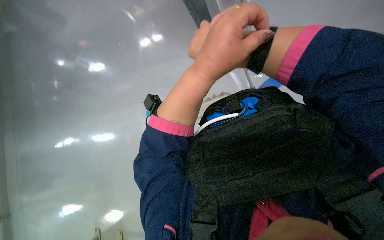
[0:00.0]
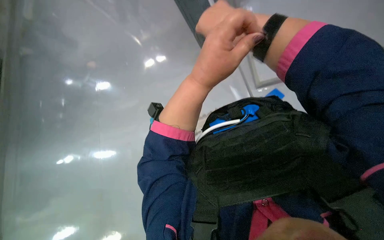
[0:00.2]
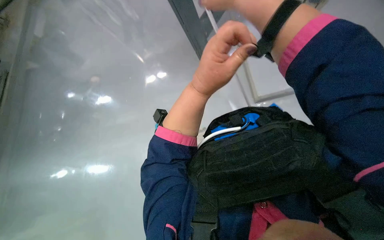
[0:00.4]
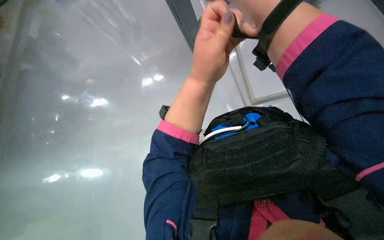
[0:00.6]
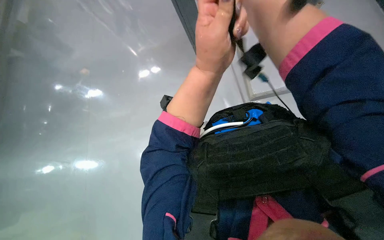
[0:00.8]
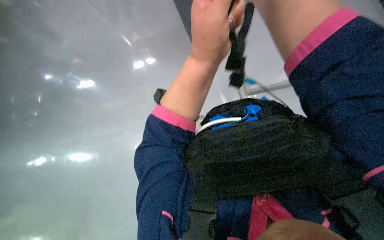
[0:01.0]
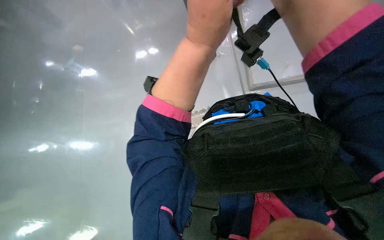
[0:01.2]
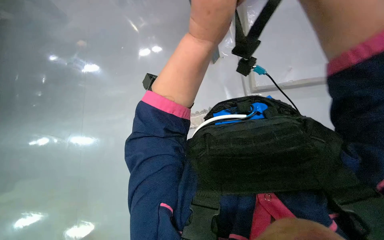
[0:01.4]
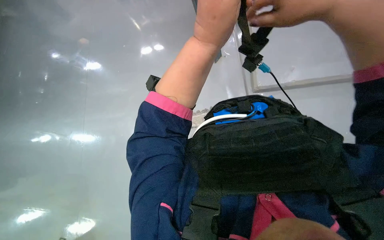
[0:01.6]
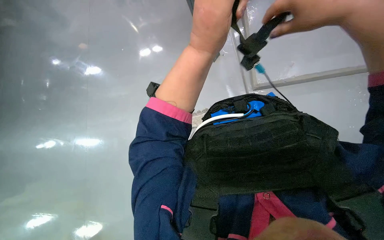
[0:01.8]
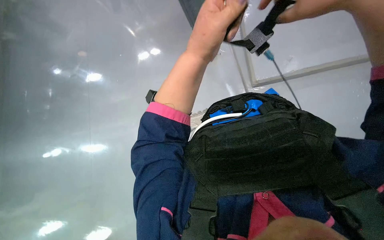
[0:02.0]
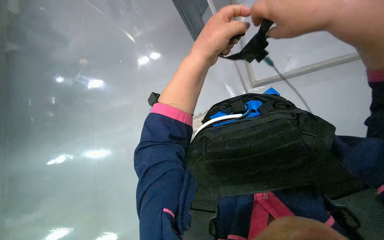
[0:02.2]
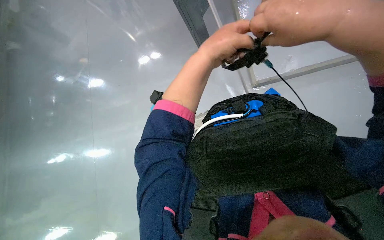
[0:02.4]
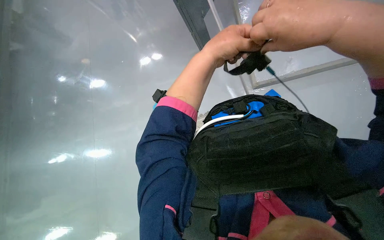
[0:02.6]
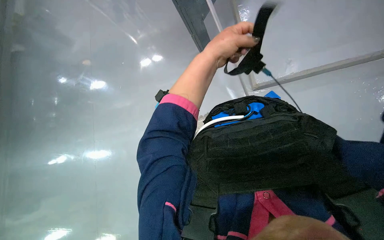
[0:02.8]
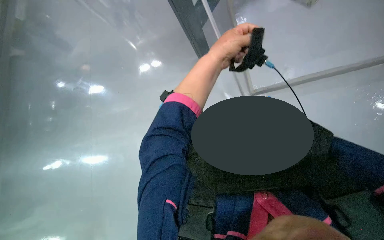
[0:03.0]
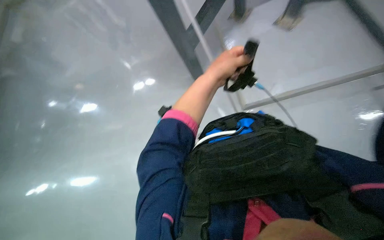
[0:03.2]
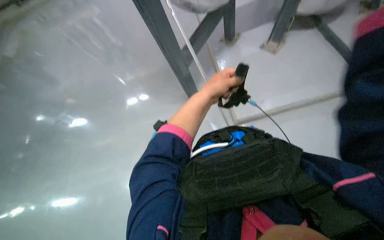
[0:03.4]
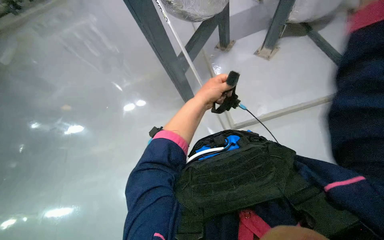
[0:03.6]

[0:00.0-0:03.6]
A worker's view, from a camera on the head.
Job: wiping surfaces.
The whole recording: Cleaning floor and pipes. The worker cleans the floor and pipes using a cloth and a brush, then prepares the mop for use.
0:01.8 to 0:03.6: The wearer looks about 20 degrees further upward.

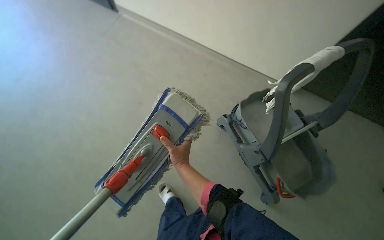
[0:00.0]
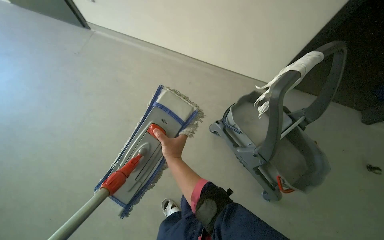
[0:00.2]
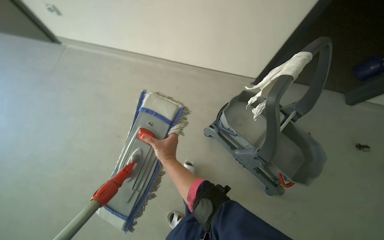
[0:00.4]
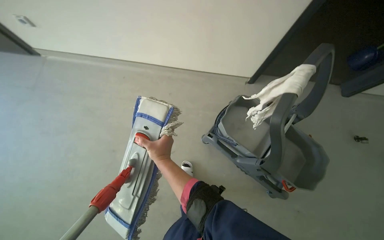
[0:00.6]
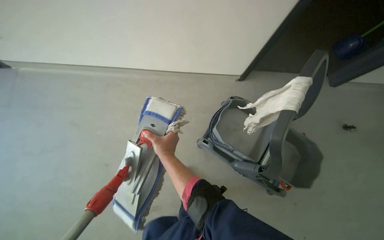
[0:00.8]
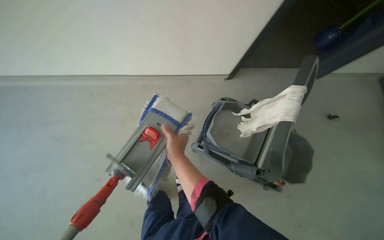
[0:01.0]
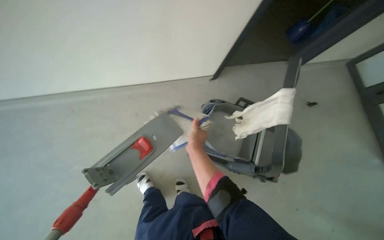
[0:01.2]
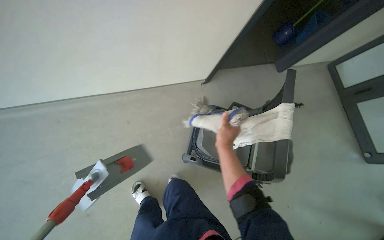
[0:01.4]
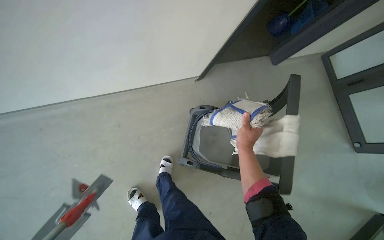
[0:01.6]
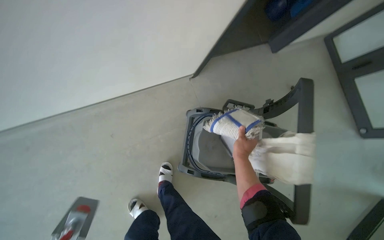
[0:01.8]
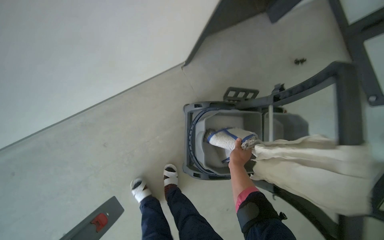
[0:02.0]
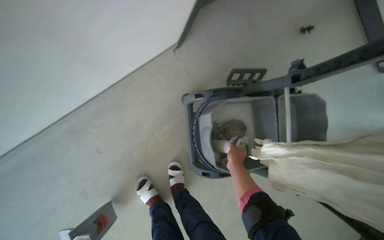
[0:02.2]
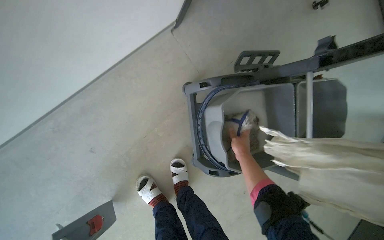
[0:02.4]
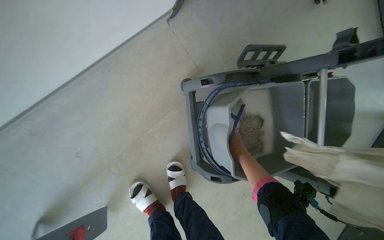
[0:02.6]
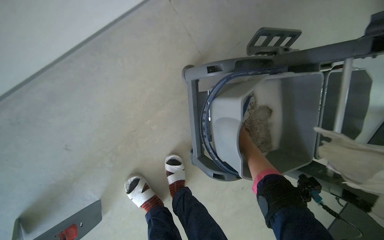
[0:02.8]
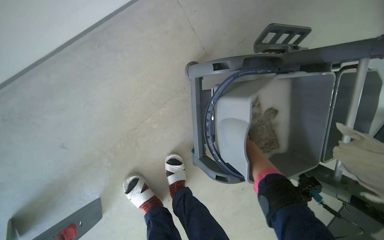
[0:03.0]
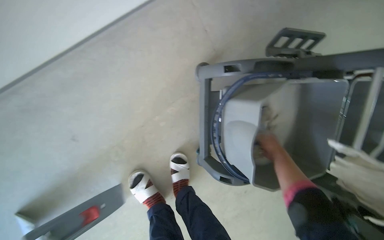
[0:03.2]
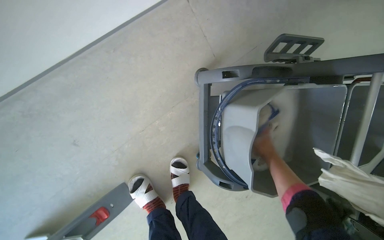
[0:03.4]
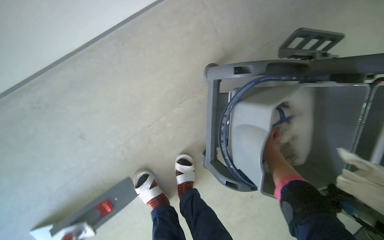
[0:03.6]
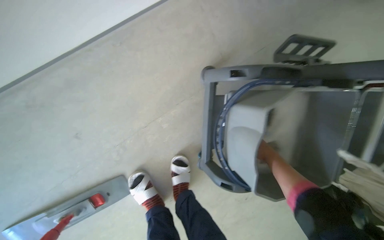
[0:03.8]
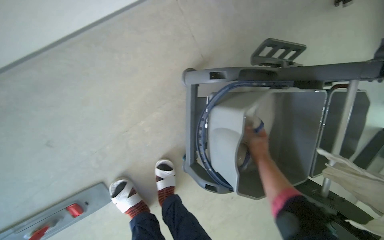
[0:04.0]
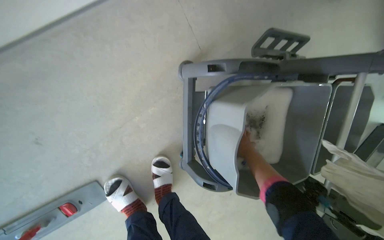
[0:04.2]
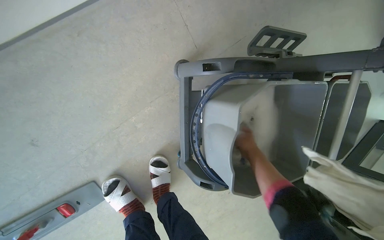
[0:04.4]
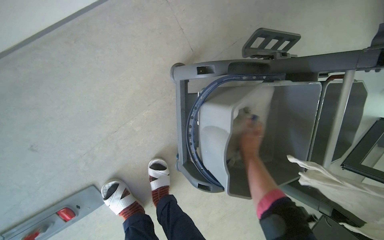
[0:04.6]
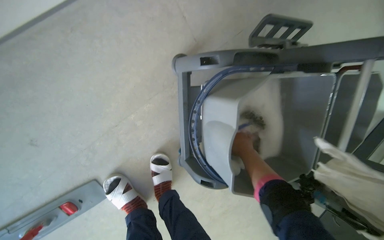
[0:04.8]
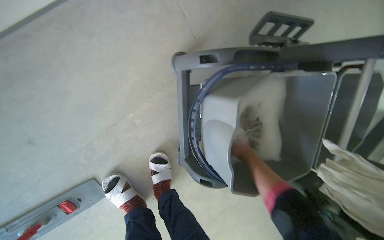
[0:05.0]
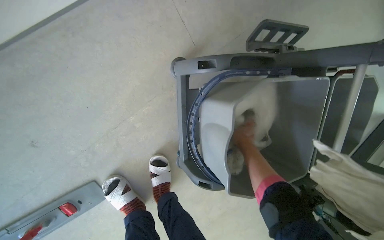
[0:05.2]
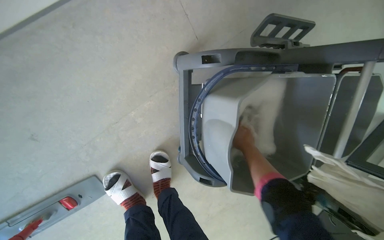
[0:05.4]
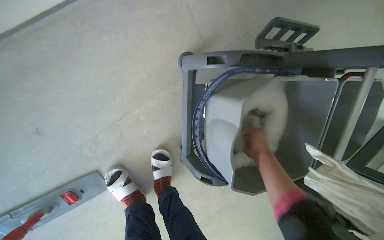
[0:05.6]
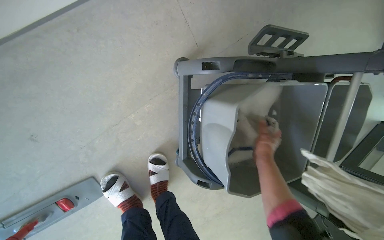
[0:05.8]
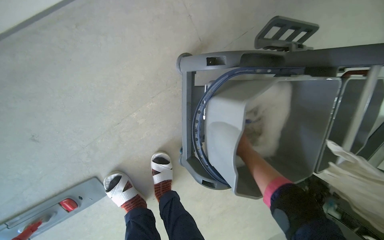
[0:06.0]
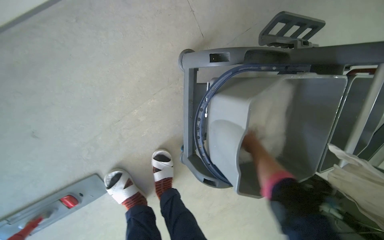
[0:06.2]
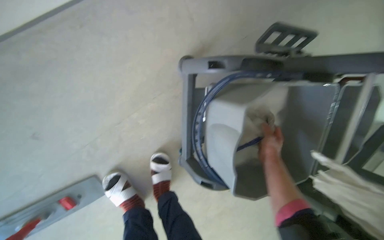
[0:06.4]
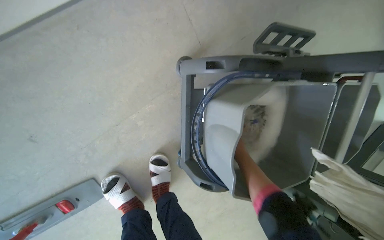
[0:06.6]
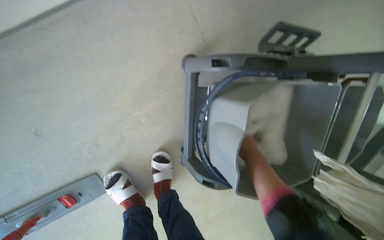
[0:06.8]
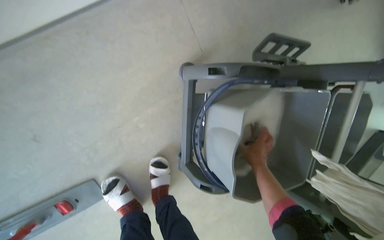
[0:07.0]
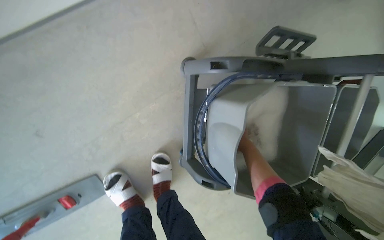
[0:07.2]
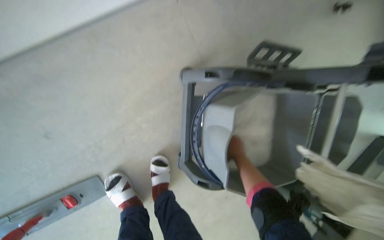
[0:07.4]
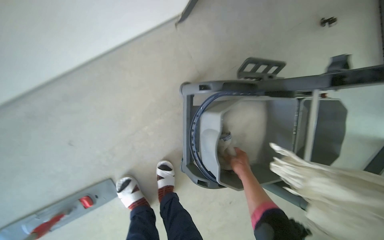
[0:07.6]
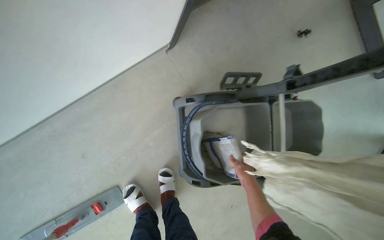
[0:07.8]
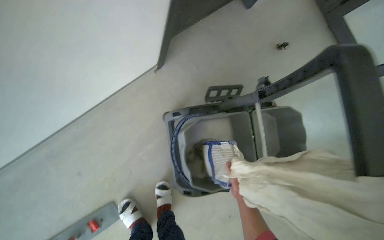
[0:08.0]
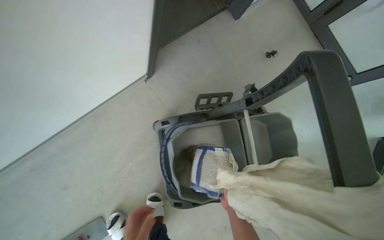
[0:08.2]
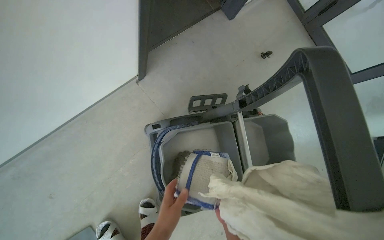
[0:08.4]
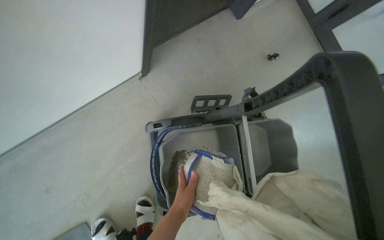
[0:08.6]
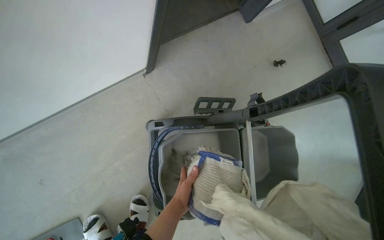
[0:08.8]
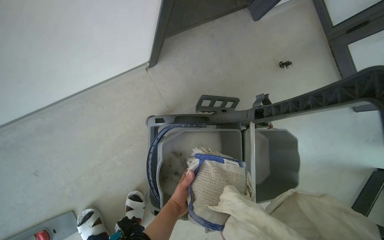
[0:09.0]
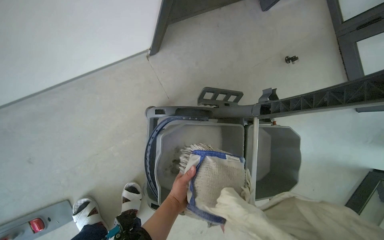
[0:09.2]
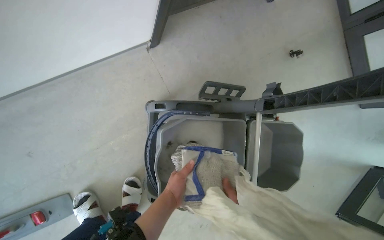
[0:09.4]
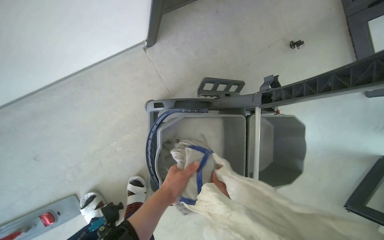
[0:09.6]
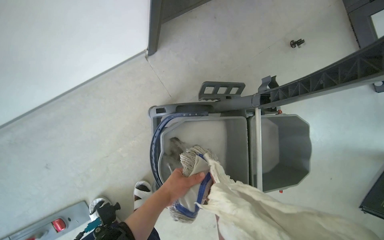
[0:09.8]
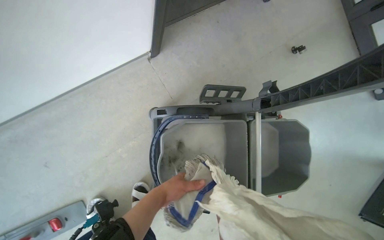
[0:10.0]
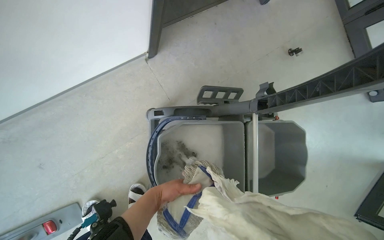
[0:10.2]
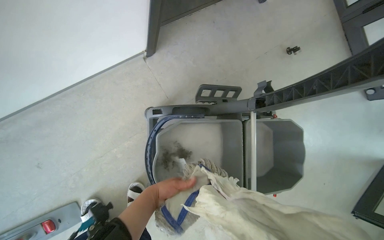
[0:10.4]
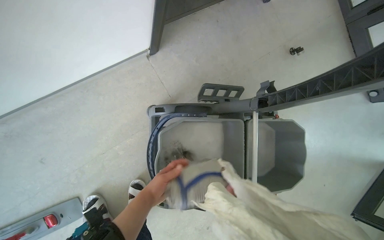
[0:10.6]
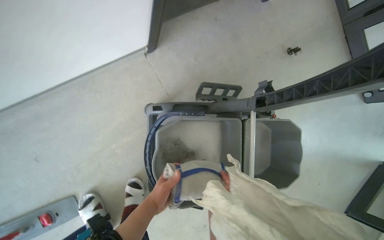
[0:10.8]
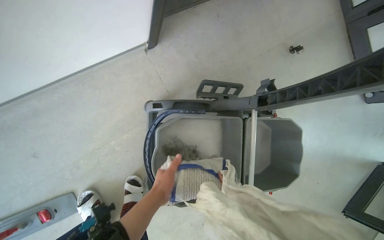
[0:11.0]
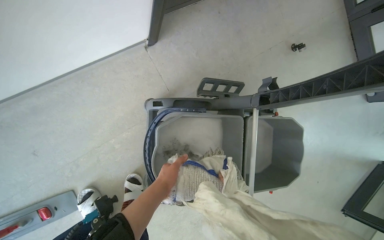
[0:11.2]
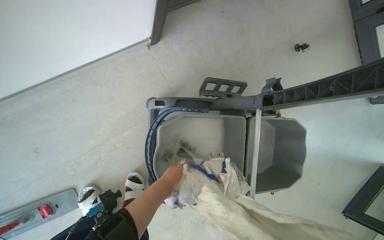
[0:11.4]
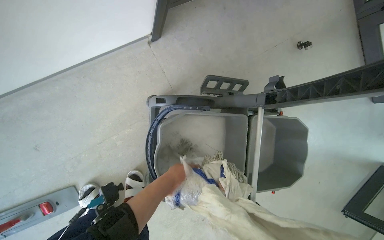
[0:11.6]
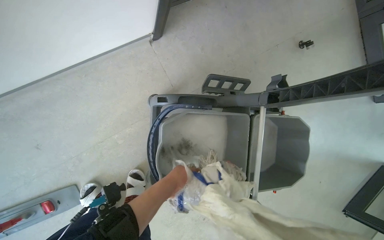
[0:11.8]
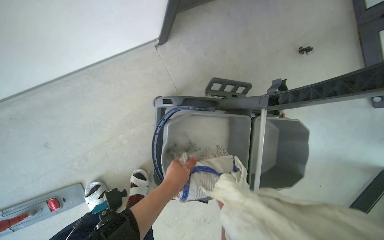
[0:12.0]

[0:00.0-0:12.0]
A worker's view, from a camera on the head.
Job: preparing cleaning supplies.
The whole recording: Changing mop head. The worker removes the dirty mop head and attaches a clean one to the mop handle.
0:00.0 to 0:01.6: The wearer's head swings approximately 30 degrees to the right. The right hand heads to the right and up the picture, covering approximately 25 cm.
0:01.6 to 0:03.0: The wearer moves approximately 60 cm. The view tips downward by about 25 degrees.
0:03.0 to 0:04.4: The right hand goes nearer and farther, some 15 cm each way, reversing 2 times.

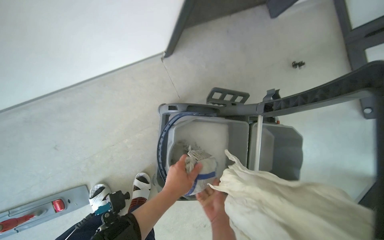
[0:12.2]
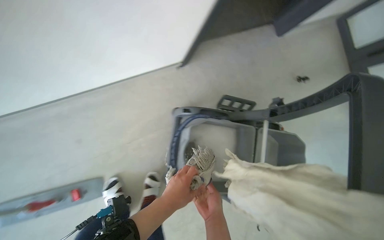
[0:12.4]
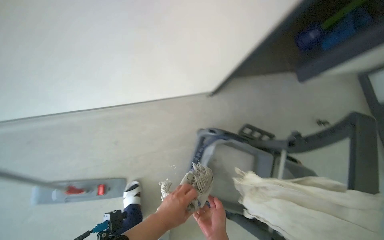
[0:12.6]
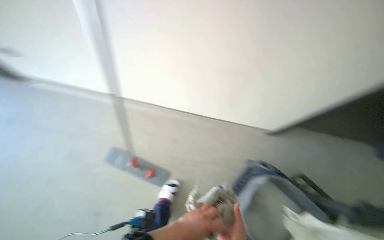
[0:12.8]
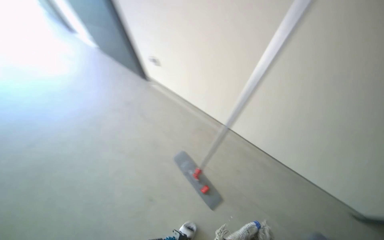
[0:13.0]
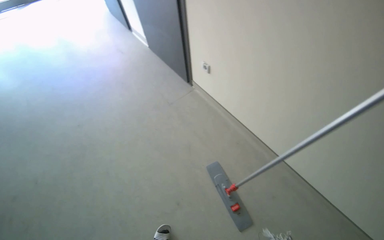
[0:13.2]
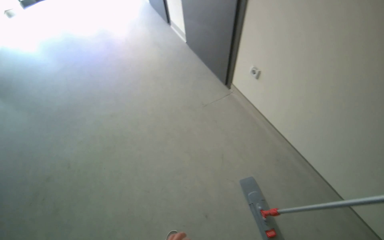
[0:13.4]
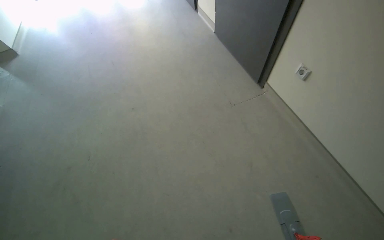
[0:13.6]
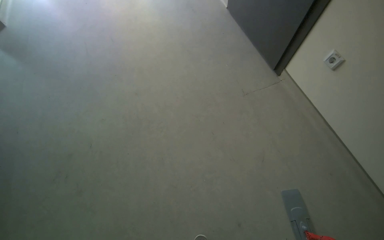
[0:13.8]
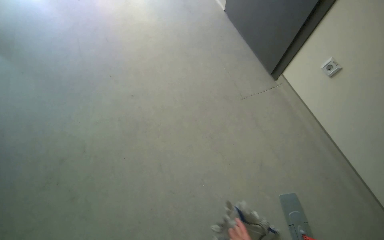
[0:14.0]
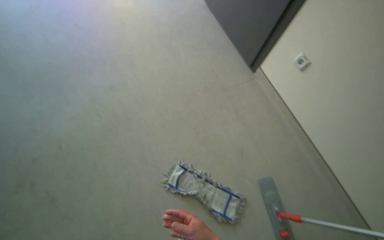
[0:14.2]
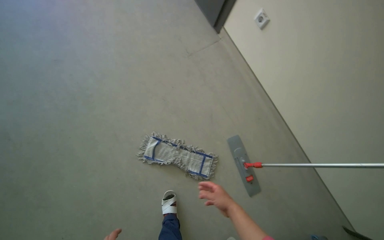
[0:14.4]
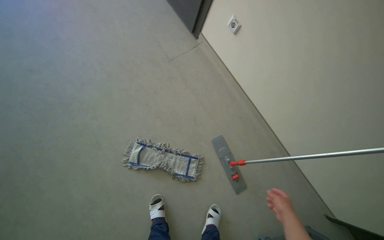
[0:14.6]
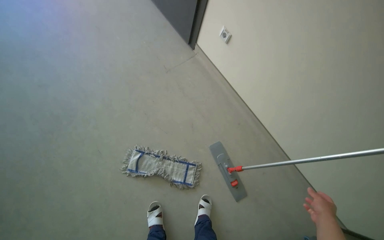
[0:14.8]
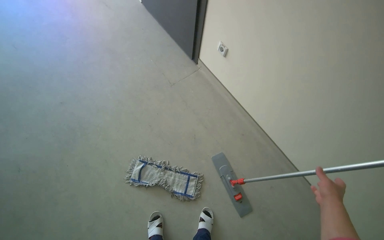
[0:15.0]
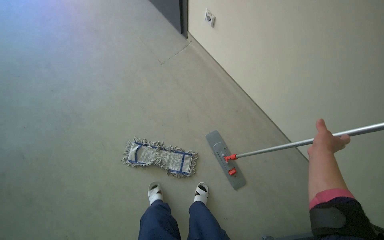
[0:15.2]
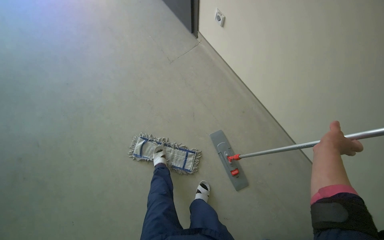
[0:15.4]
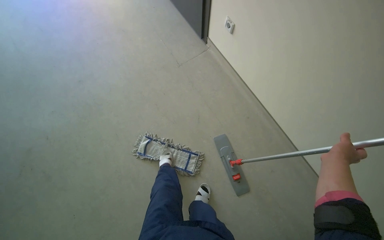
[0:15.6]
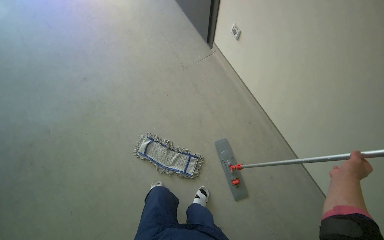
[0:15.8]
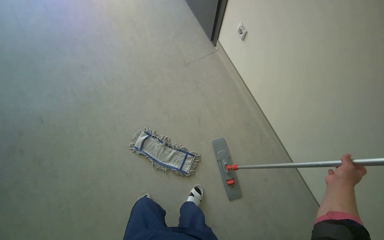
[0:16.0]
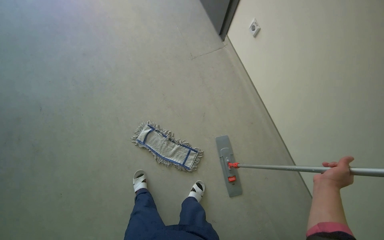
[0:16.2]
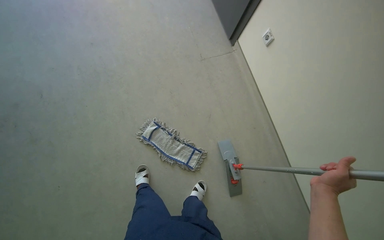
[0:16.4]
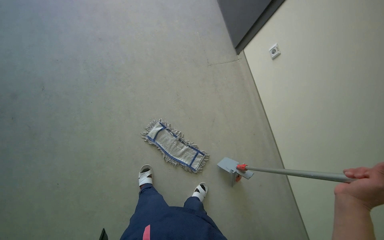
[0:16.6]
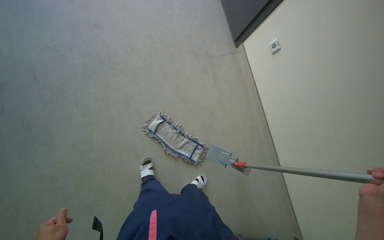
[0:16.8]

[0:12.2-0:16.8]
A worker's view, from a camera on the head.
Job: preparing cleaning supplies.
The whole recording: Changing mop head. The worker removes the dirty mop head and attaches a clean one to the mop handle.
0:12.2 to 0:13.8: The head travels approximately 90 cm. The head rotates about 65 degrees to the left. The camera pitches upward, by roughly 15 degrees.
0:13.8 to 0:15.2: The head rotates some 20 degrees to the right.
0:15.2 to 0:16.8: The camera is carried to the left, some 50 cm.
